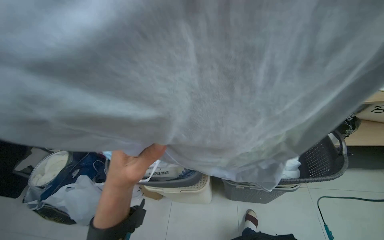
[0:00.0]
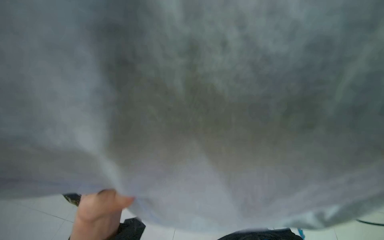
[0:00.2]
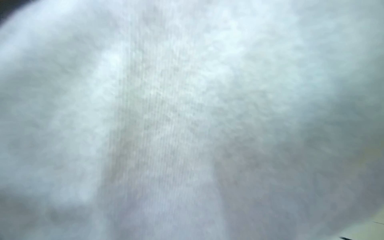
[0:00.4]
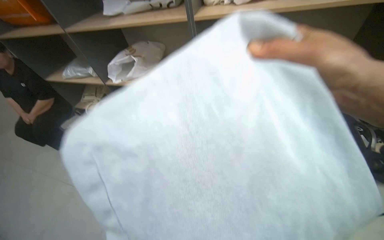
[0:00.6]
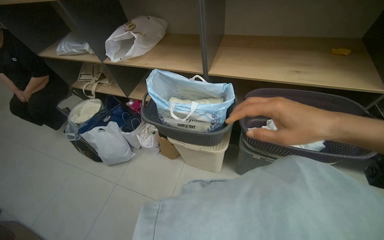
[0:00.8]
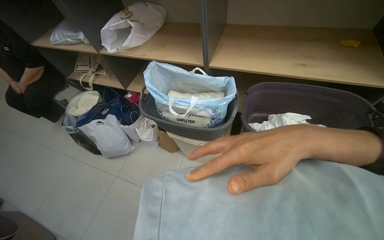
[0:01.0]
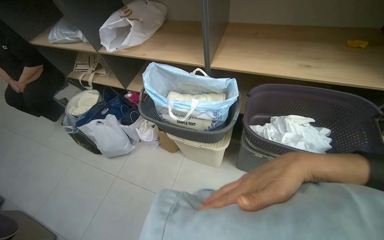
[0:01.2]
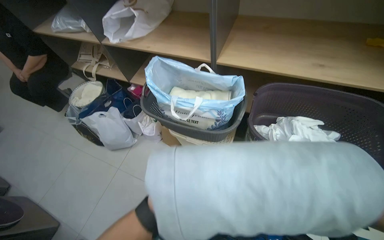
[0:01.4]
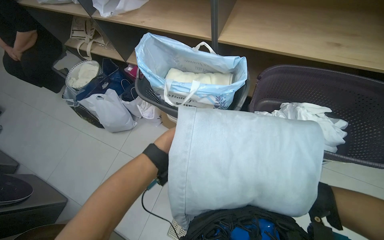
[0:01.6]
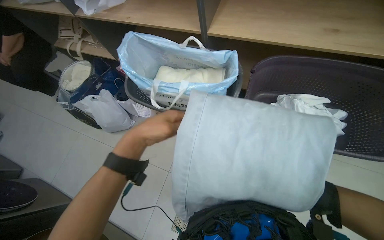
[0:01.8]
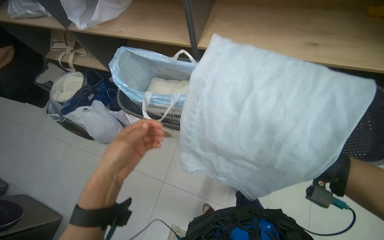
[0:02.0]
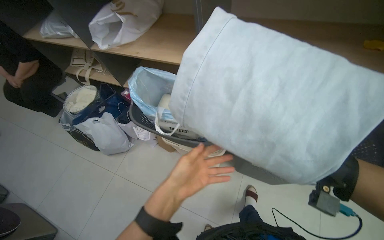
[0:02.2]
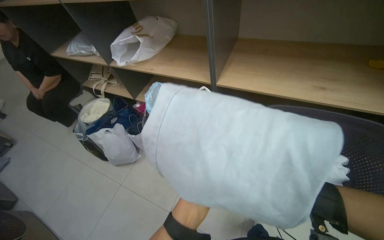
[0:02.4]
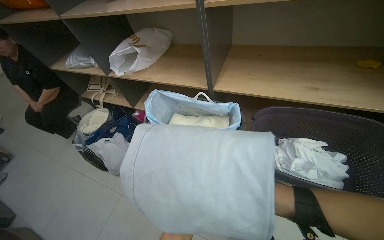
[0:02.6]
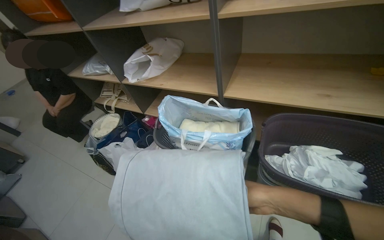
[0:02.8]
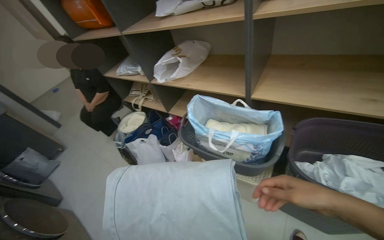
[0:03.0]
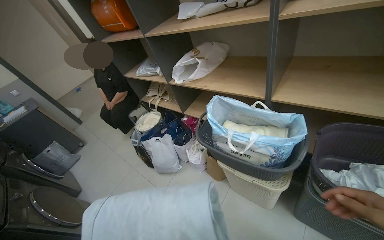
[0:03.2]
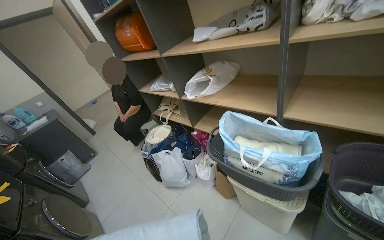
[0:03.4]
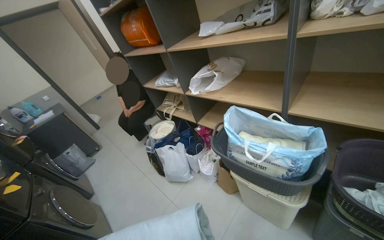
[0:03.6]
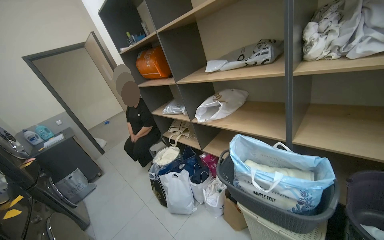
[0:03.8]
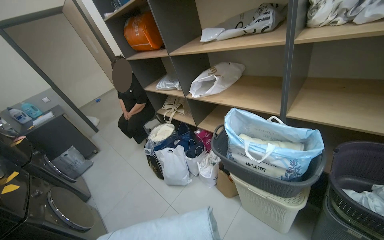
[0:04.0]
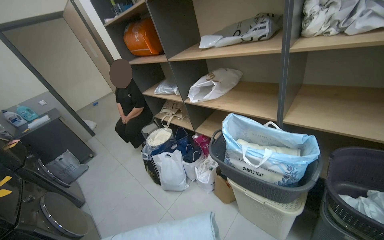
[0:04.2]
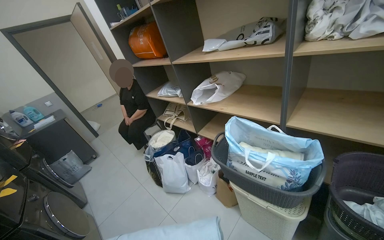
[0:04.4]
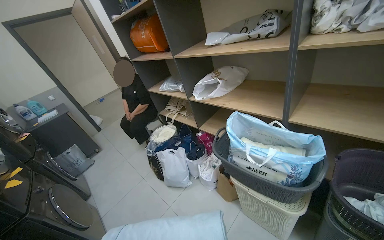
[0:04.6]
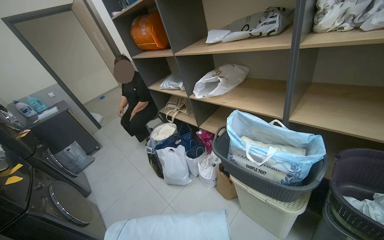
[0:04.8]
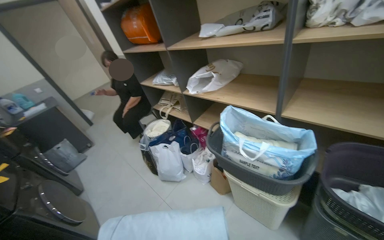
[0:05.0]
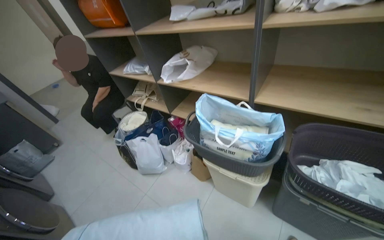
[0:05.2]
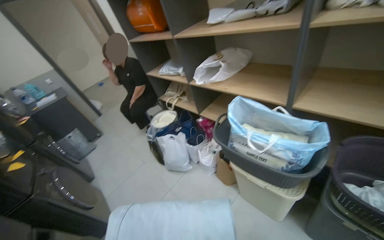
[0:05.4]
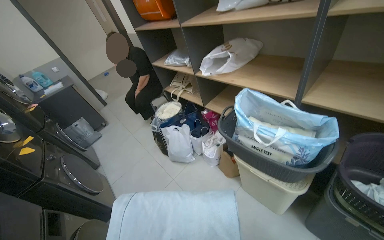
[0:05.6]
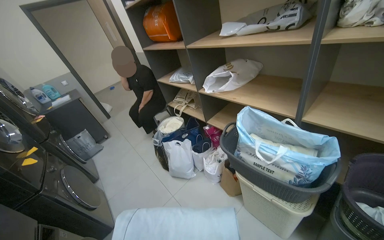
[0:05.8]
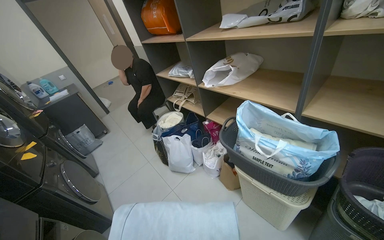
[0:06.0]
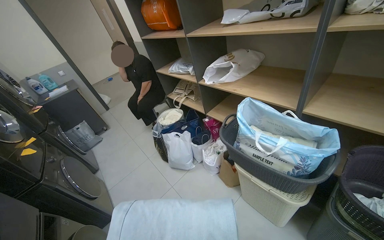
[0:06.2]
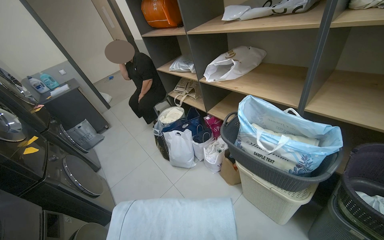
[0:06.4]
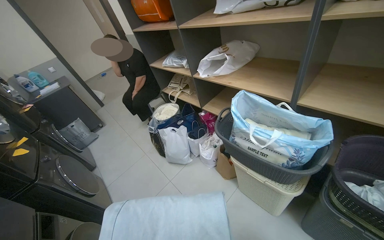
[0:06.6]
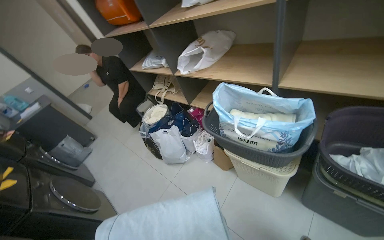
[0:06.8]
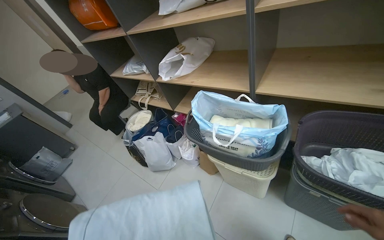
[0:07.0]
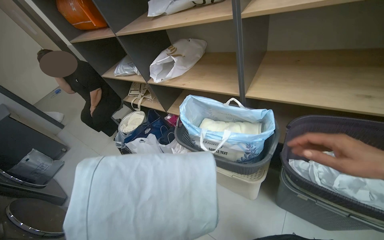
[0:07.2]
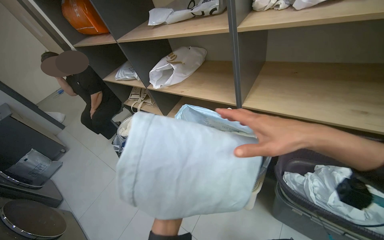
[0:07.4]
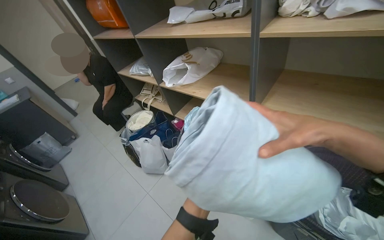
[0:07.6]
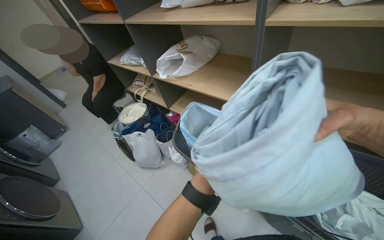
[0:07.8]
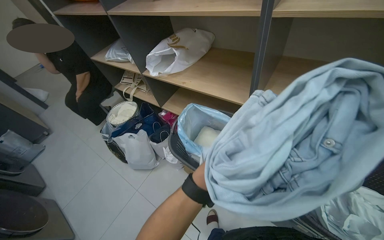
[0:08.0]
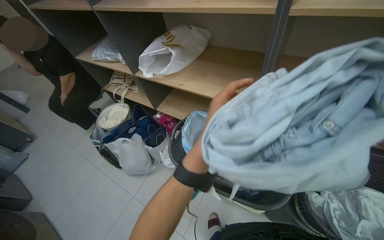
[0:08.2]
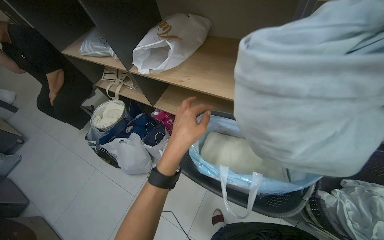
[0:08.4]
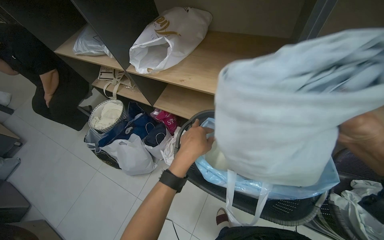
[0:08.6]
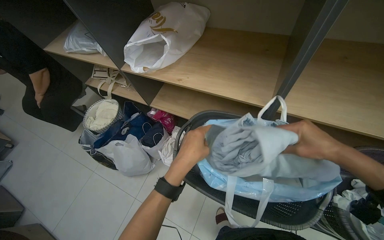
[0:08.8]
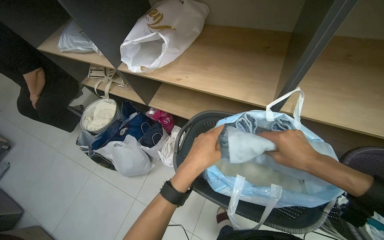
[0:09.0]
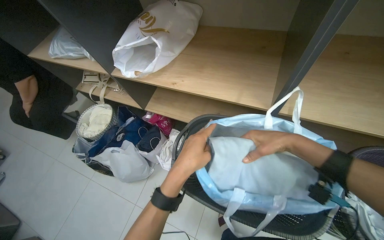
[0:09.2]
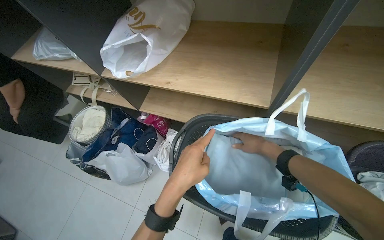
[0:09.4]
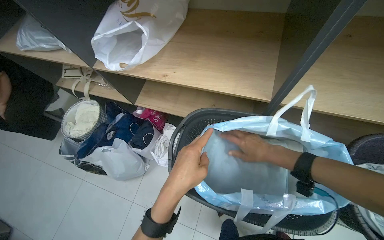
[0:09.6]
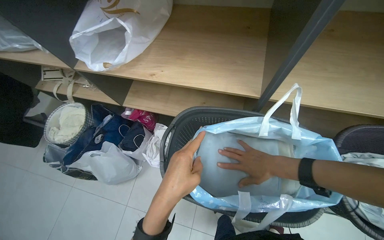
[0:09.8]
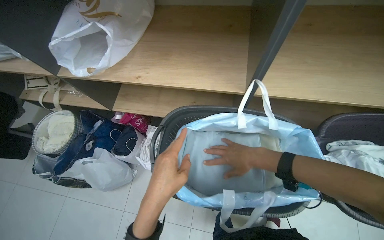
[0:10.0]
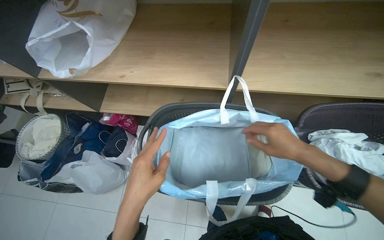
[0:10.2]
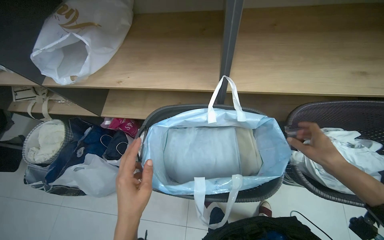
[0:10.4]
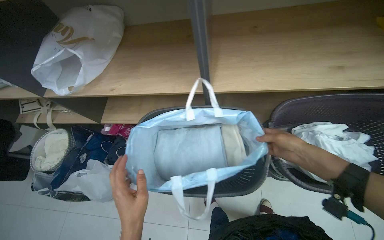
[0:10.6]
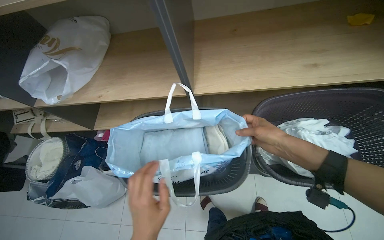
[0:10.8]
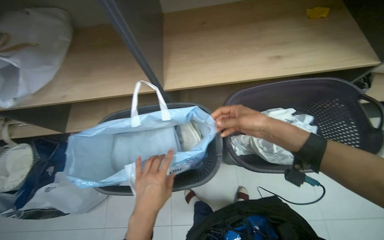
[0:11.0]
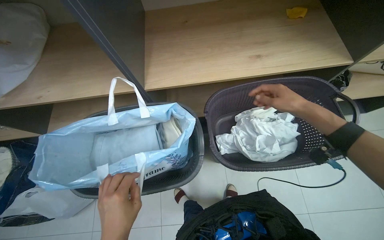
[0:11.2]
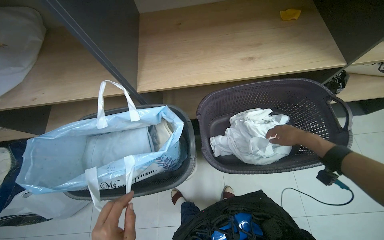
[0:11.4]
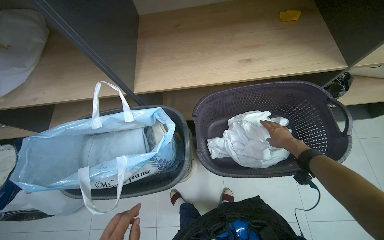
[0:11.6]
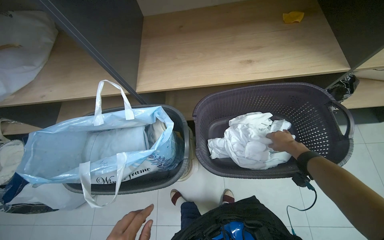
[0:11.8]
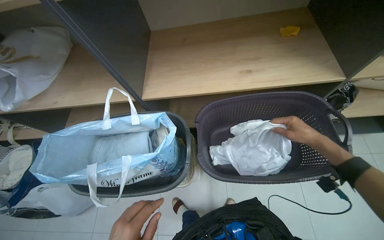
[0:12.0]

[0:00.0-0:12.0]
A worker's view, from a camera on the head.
Job: organizing items.
The whole recording: Sorting and packing various items. The worker sorts and packs various items into different bags and places them under a shelf.
0:01.6 to 0:03.0: The view tips upward by some 20 degrees.
0:07.6 to 0:09.0: The camera pitches downward, by roughly 15 degrees.

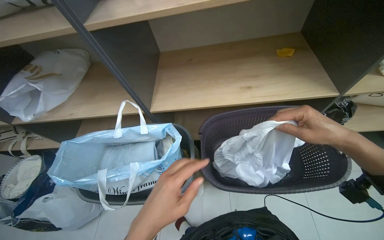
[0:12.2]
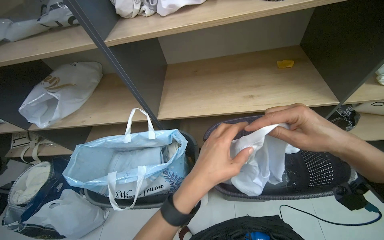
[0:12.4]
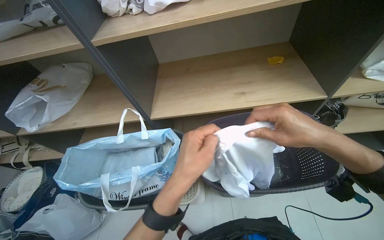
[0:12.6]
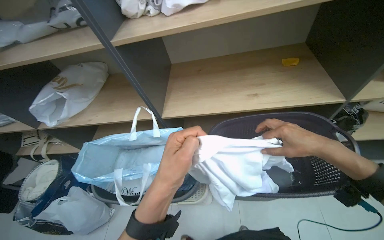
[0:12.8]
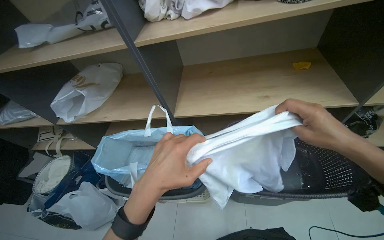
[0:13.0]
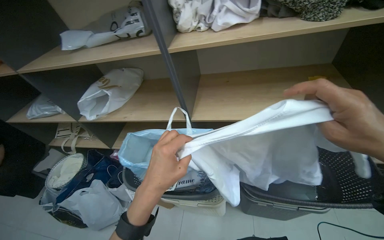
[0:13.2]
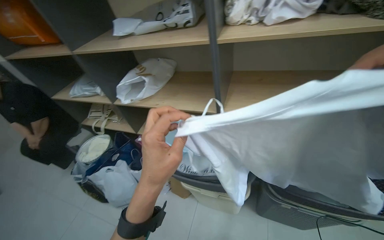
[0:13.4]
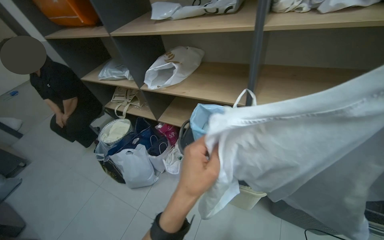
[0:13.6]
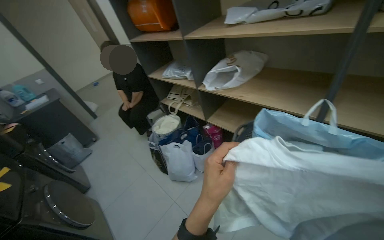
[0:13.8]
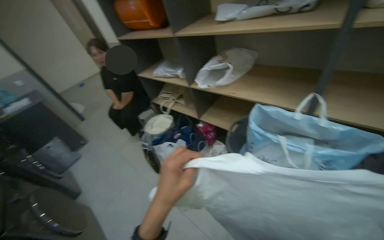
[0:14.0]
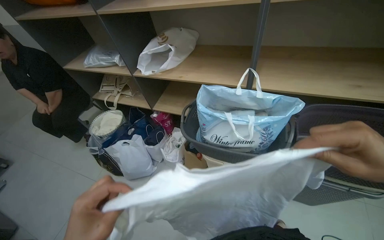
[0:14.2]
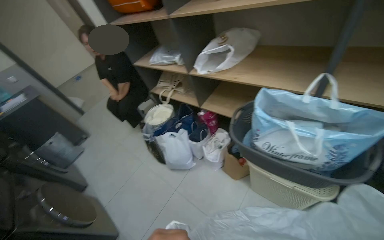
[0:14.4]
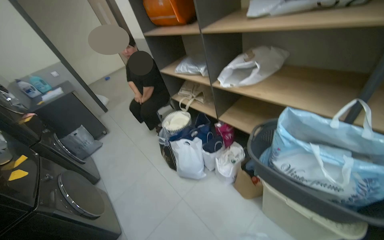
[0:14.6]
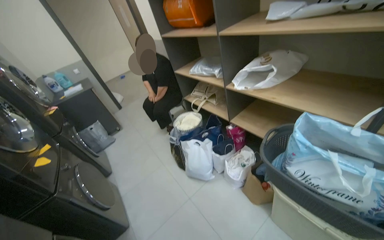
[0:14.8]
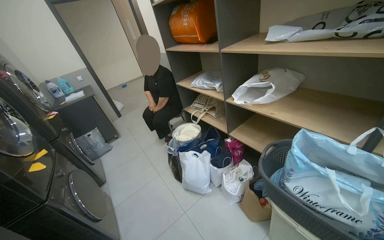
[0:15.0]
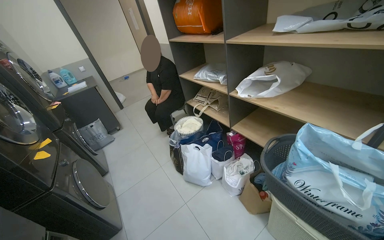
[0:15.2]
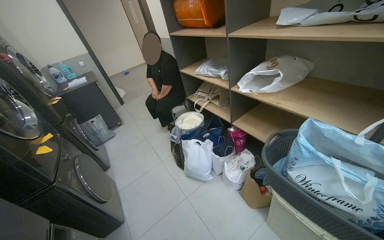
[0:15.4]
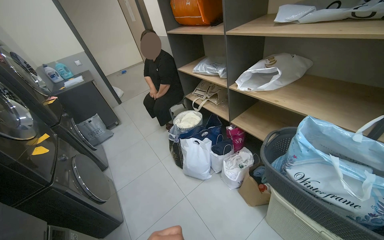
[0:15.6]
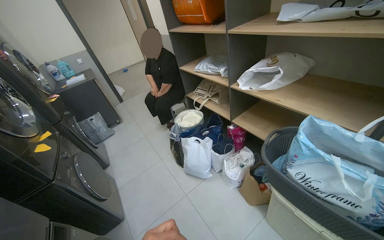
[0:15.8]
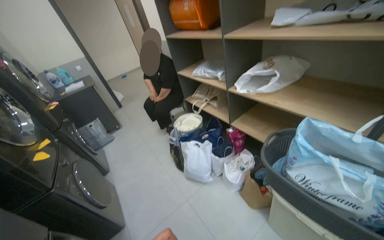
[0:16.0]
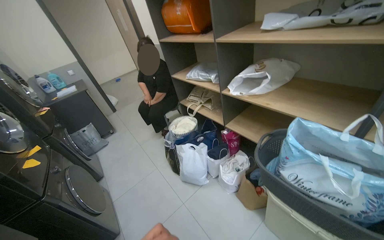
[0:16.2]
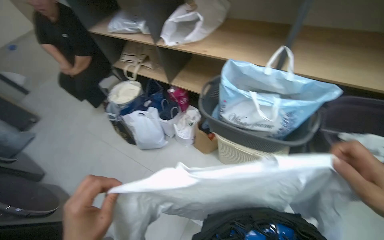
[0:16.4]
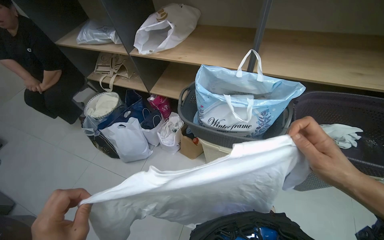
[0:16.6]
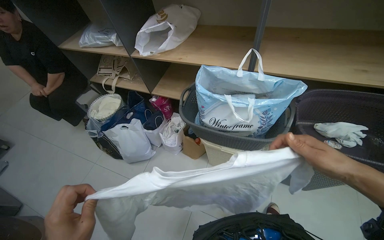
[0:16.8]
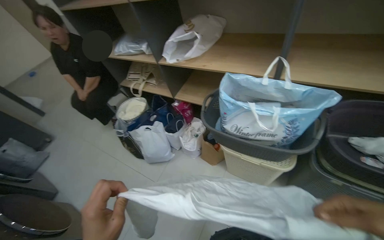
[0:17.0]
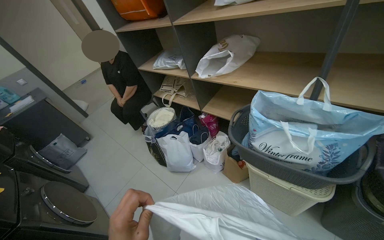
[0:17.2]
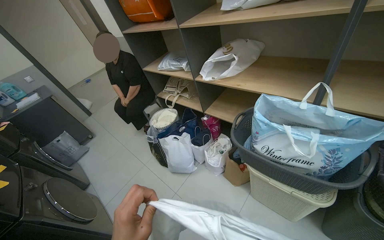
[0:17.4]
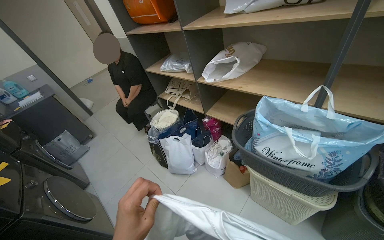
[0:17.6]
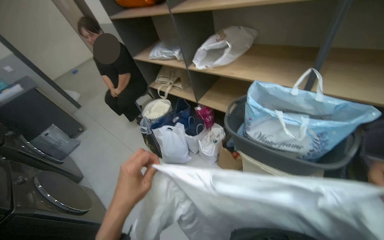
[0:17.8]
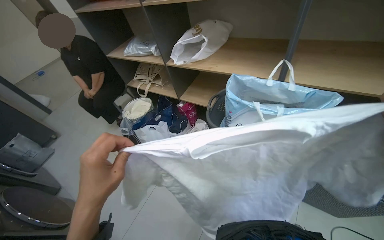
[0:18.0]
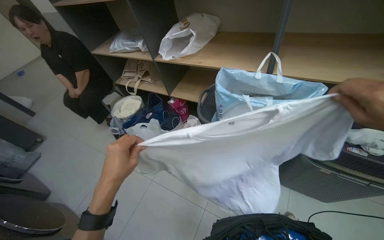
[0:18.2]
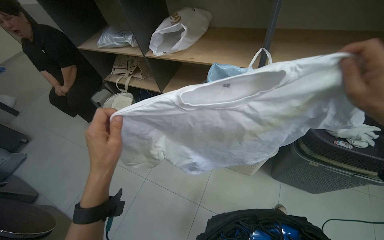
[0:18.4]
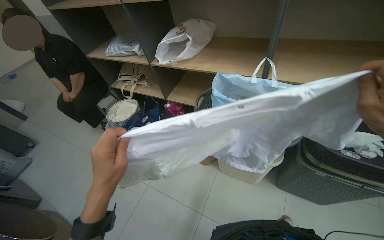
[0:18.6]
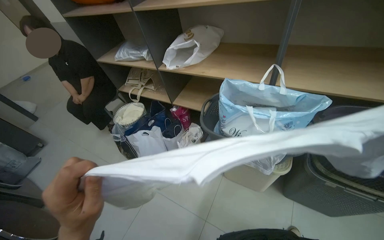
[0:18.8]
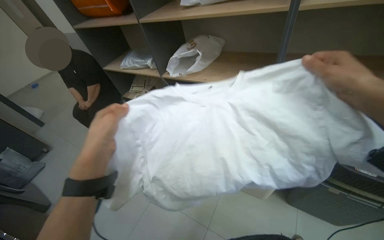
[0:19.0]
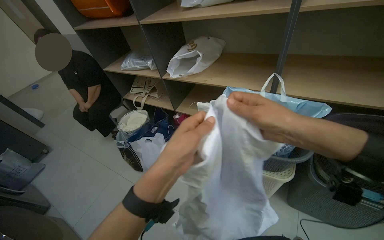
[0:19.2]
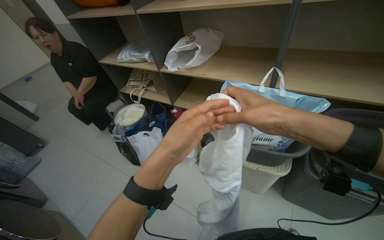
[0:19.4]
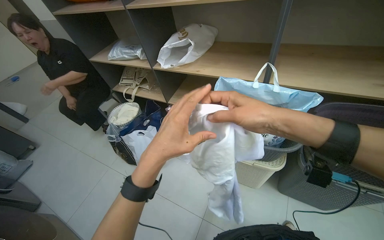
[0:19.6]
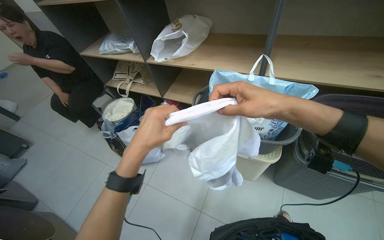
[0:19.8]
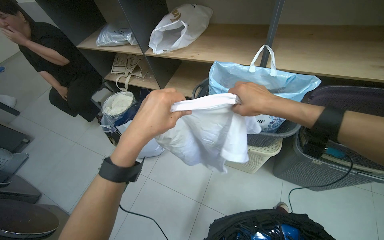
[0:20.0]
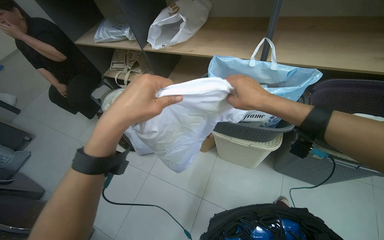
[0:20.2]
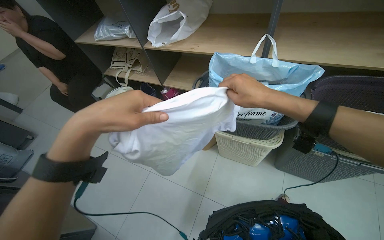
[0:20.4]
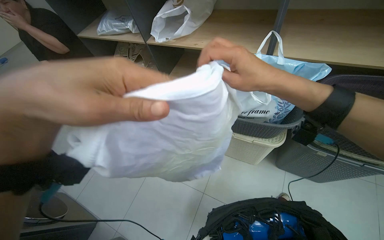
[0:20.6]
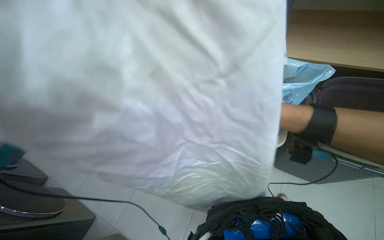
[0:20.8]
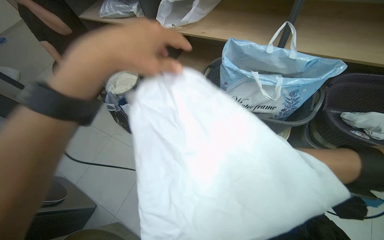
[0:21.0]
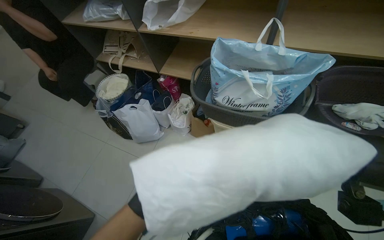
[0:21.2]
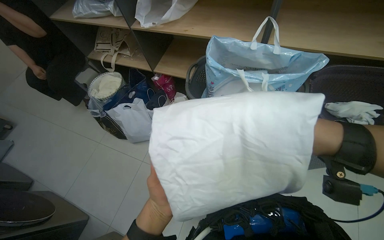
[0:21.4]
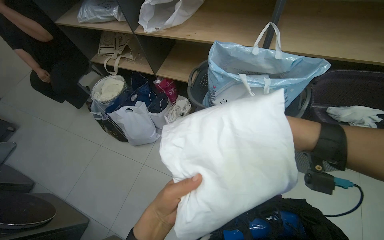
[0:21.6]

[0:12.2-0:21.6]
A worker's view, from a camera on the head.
Job: organizing items.
The whole recording: Sorting and packing various items. The worker sorts and packs various items into different bags and places them under a shelf.
0:12.2 to 0:13.8: The wearer moves about 50 cm. The head rotates some 40 degrees to the left.
0:15.4 to 0:17.0: The wearer's head swings roughly 25 degrees to the right.
0:18.4 to 0:20.0: The left hand goes about 15 cm up the picture and to the right.
